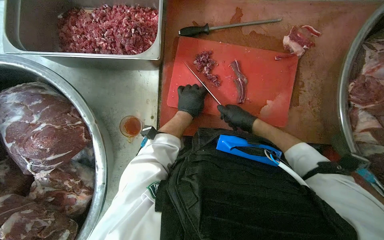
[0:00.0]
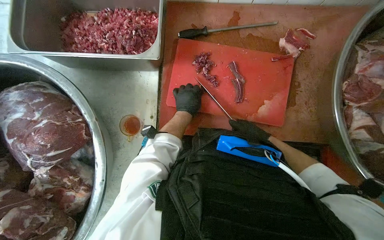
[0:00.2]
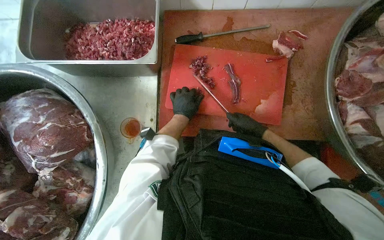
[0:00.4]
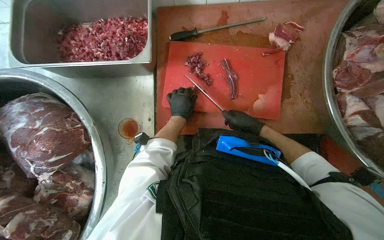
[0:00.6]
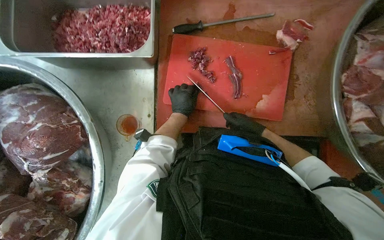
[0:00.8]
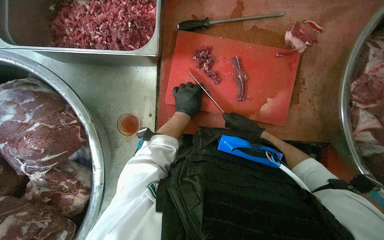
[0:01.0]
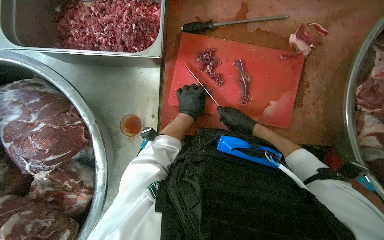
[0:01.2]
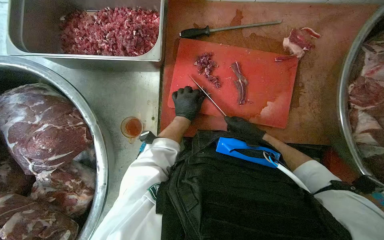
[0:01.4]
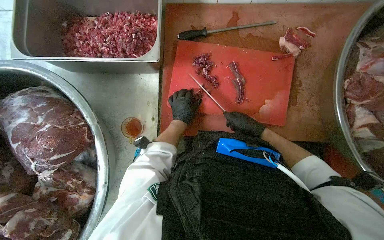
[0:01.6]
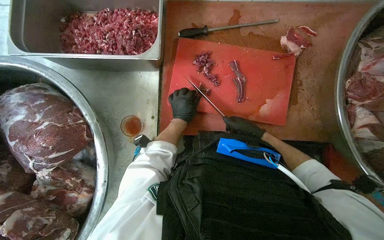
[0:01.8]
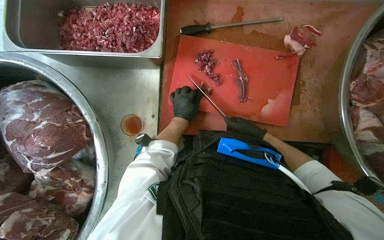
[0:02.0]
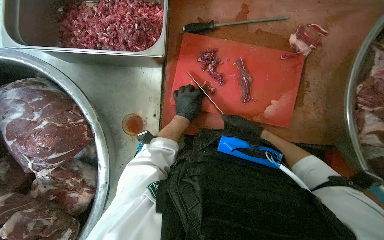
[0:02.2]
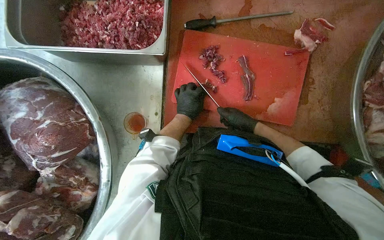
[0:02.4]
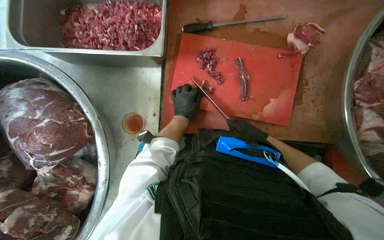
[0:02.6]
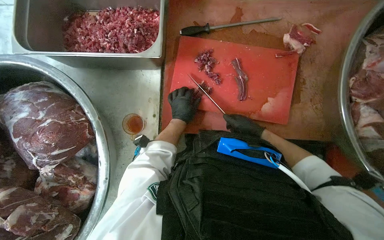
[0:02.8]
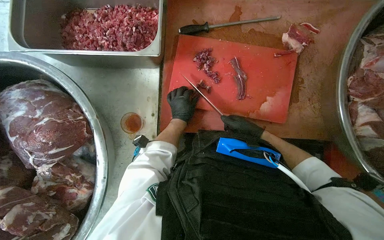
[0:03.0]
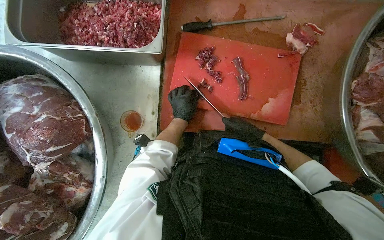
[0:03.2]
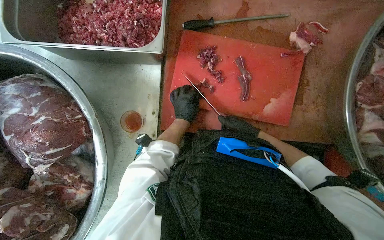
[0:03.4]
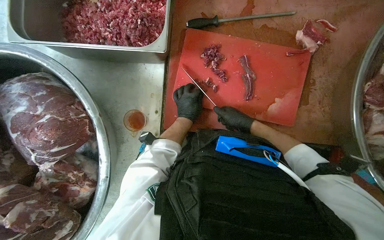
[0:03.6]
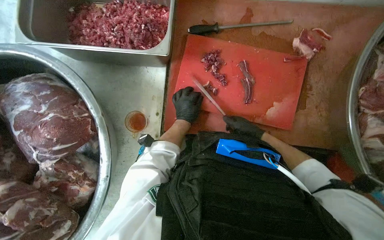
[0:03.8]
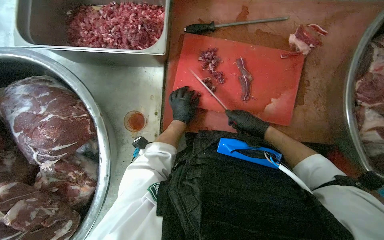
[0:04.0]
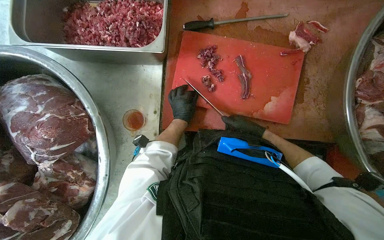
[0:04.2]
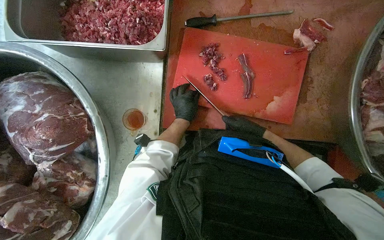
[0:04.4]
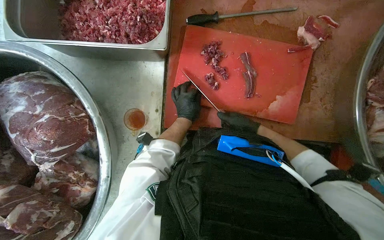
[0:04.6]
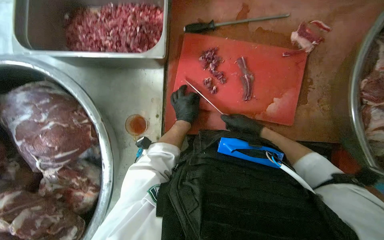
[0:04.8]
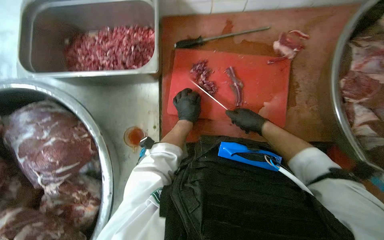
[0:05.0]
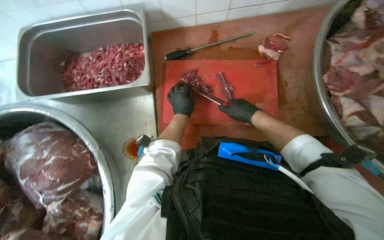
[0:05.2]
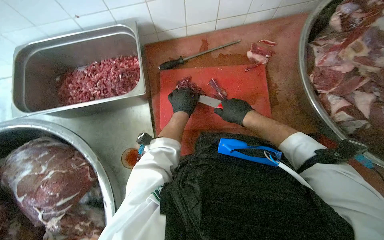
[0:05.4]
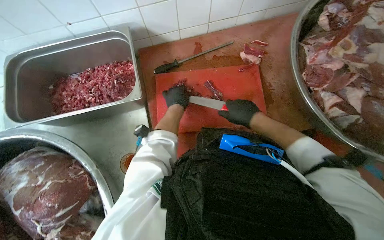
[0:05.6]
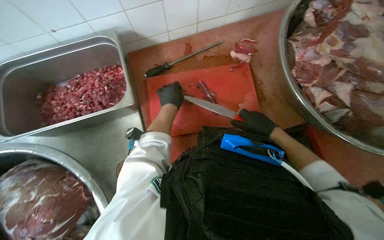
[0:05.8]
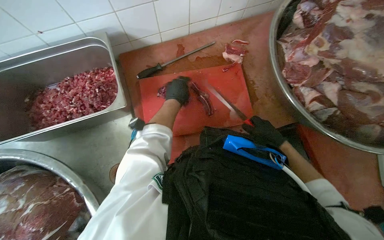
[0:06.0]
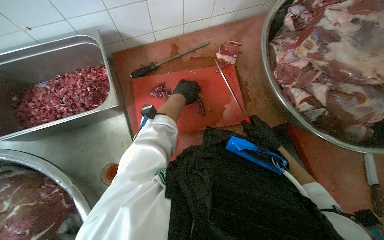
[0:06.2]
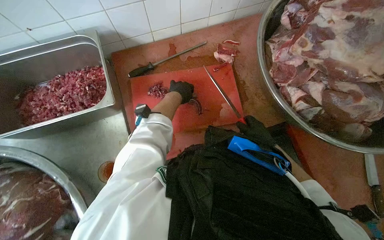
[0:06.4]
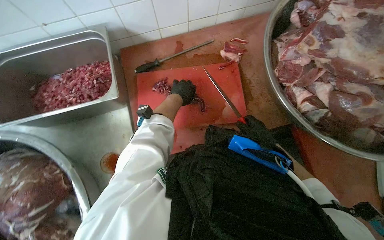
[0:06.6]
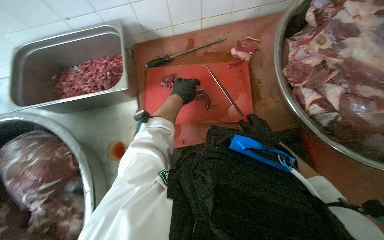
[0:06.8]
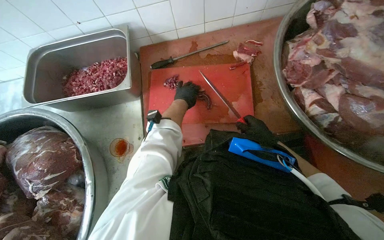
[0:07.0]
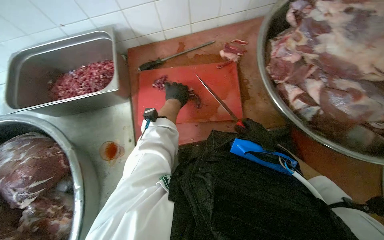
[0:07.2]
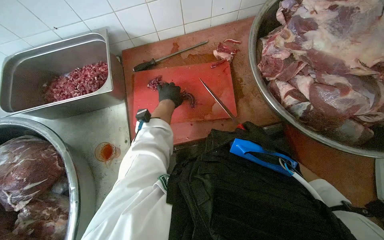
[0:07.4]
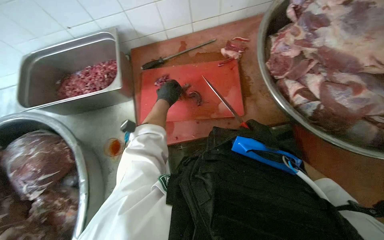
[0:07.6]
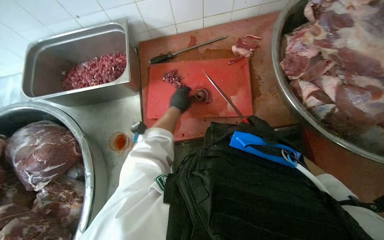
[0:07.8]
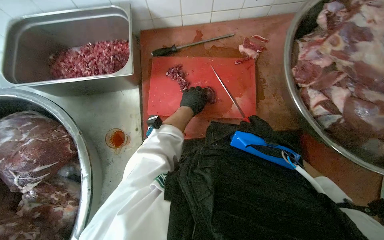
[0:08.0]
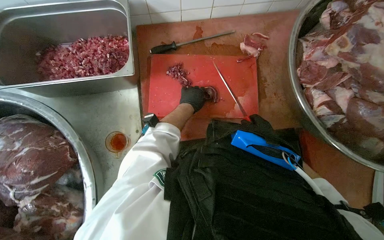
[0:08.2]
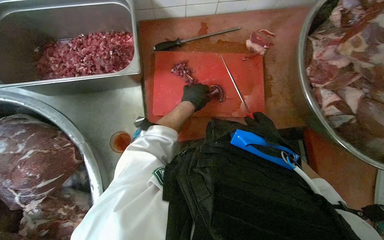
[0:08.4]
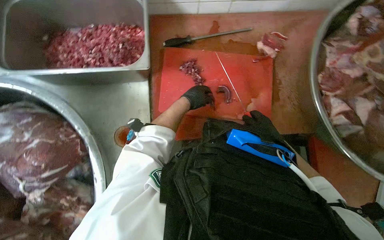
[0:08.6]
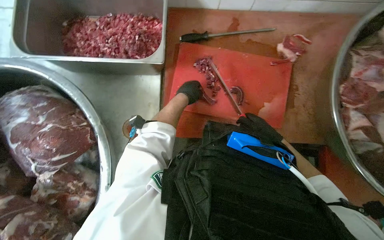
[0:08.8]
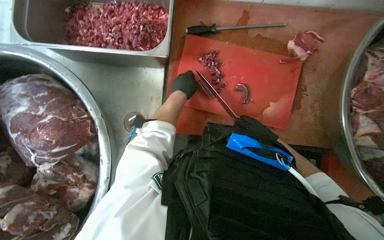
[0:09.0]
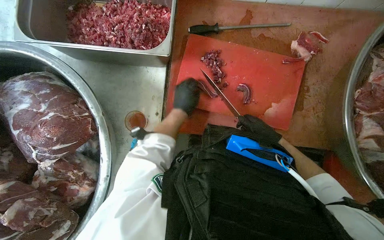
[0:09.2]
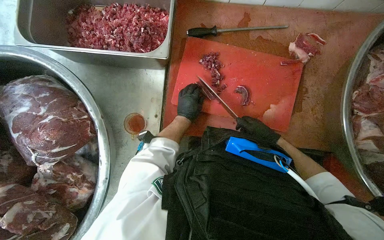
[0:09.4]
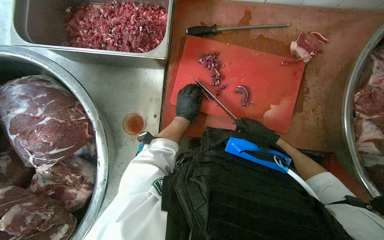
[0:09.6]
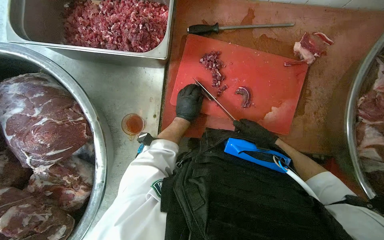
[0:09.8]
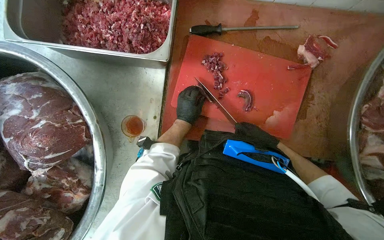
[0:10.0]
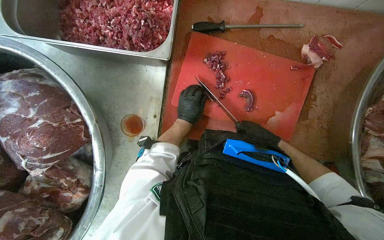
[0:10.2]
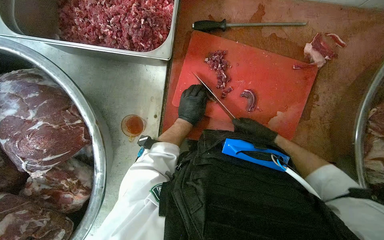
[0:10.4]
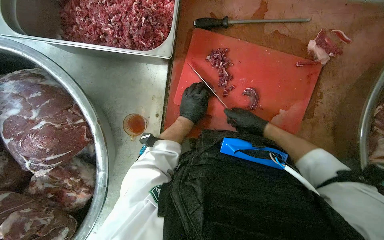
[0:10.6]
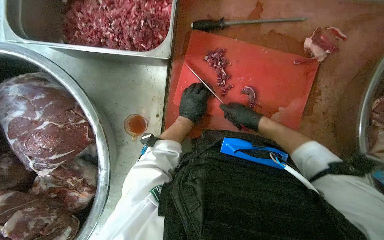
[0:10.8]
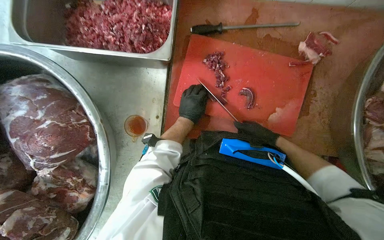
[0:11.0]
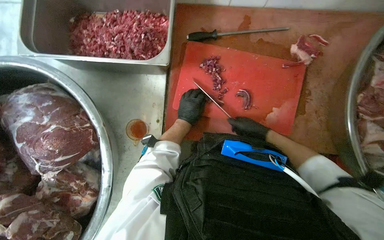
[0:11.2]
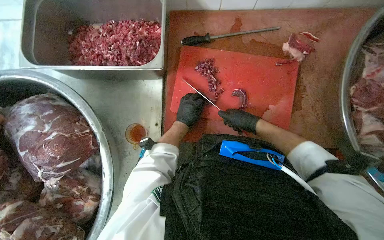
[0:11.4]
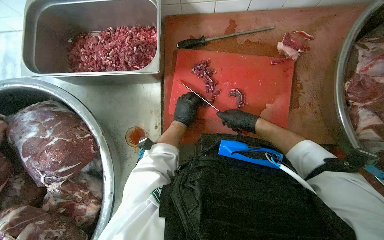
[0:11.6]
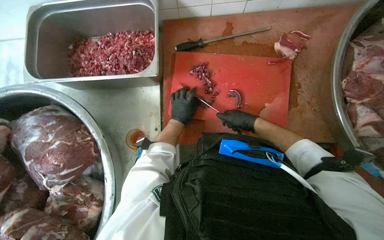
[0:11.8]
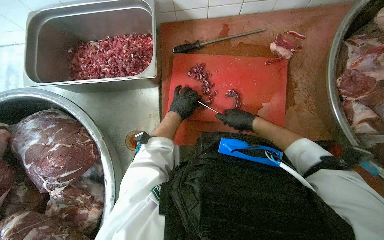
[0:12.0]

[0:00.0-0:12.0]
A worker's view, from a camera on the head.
Job: preparing food.
The whole recording: Cutting meat on board. The worker cuts large pieces of meat into smaller portions on a red cutting board.
0:00.0 to 0:04.4: The hands stay close to where they were, moving slightly.
0:04.4 to 0:06.0: The wearer looks roughly 10 degrees further upward. The left hand heads up the picture and nearer to the camera, covering about 25 cm. Meanwhile the right hand heads to the right, covering about 15 cm.
0:06.0 to 0:07.6: The right hand moves farther from the camera, about 10 cm.
0:07.6 to 0:09.0: The camera pitches downward, by some 10 degrees.
0:09.0 to 0:10.4: The hands stay close to where they were, moving slightly.

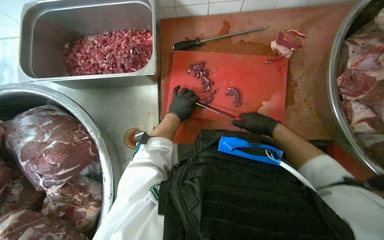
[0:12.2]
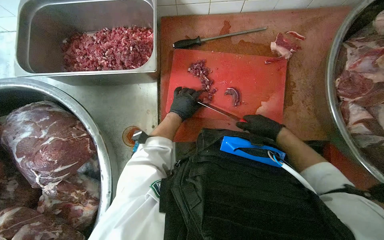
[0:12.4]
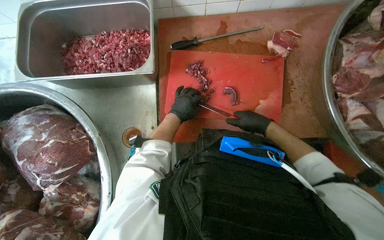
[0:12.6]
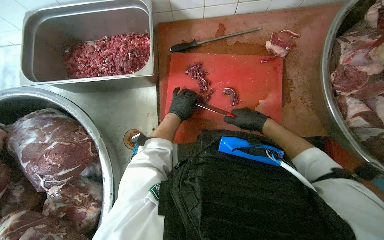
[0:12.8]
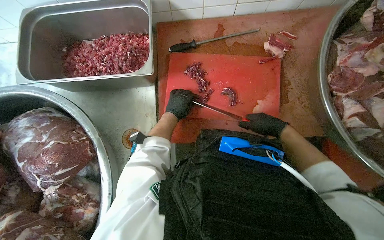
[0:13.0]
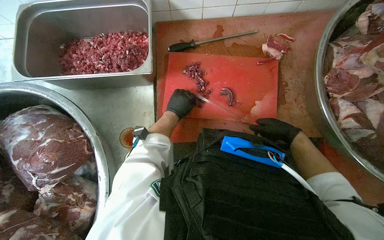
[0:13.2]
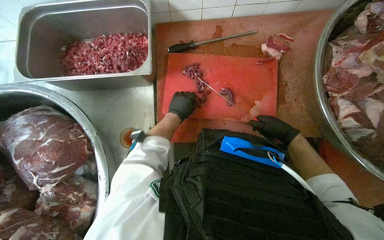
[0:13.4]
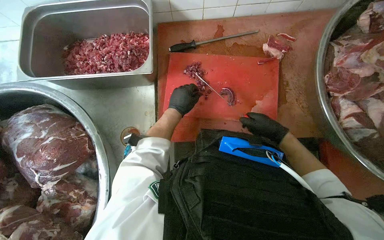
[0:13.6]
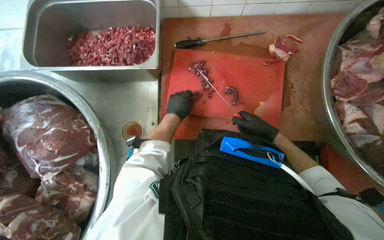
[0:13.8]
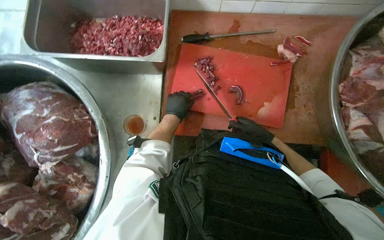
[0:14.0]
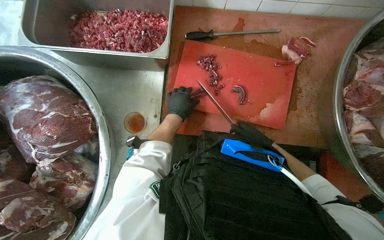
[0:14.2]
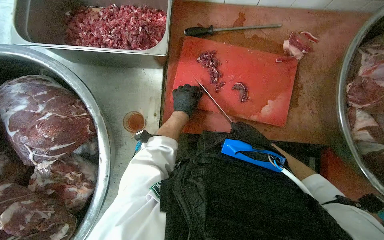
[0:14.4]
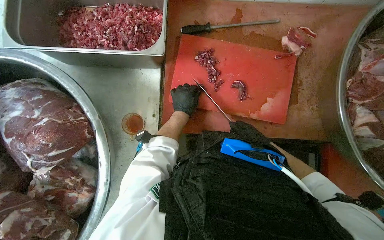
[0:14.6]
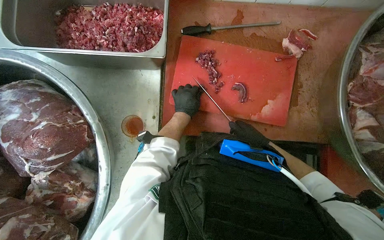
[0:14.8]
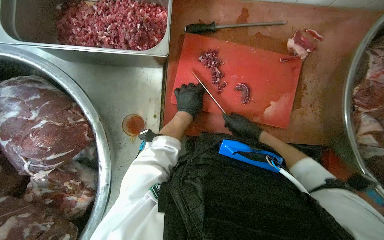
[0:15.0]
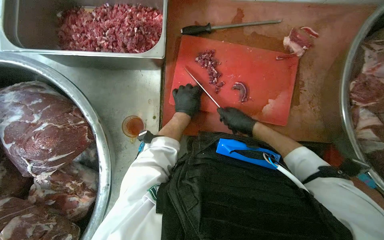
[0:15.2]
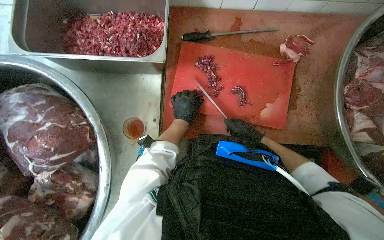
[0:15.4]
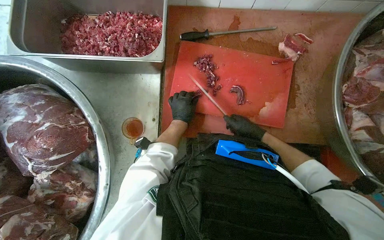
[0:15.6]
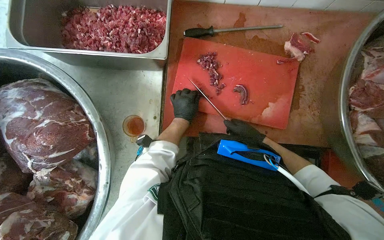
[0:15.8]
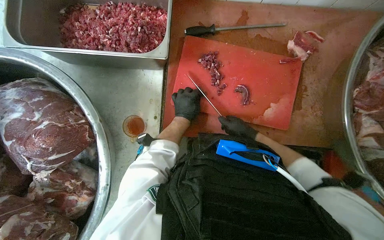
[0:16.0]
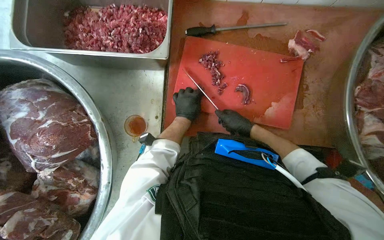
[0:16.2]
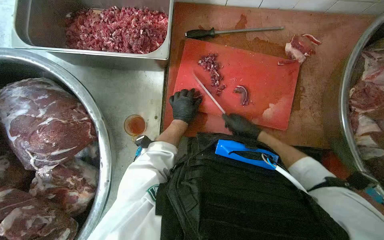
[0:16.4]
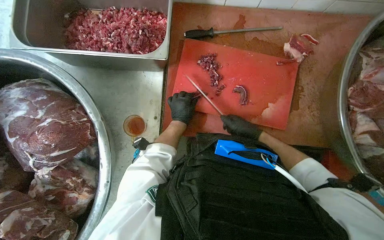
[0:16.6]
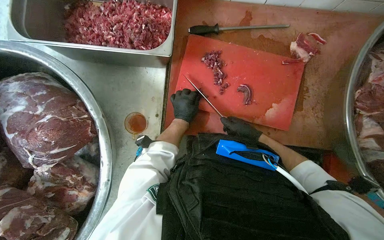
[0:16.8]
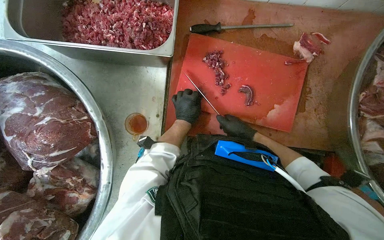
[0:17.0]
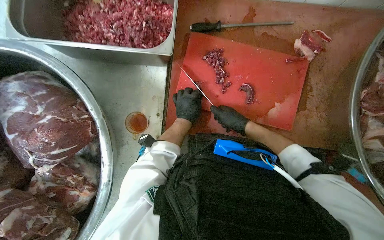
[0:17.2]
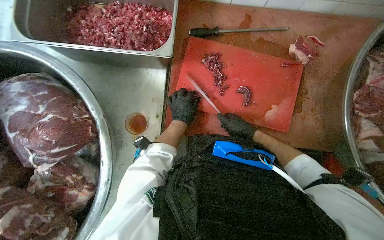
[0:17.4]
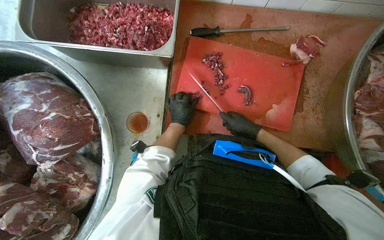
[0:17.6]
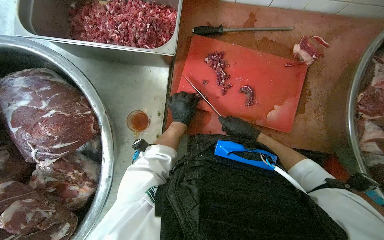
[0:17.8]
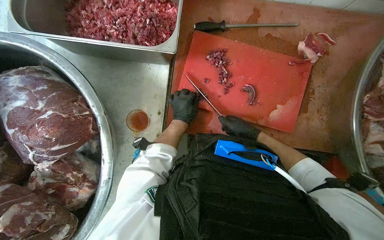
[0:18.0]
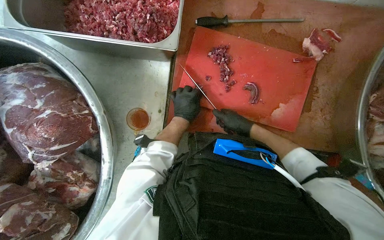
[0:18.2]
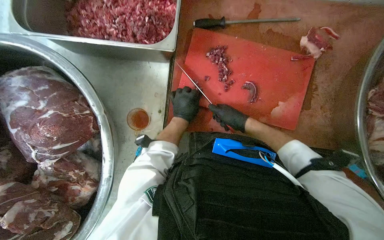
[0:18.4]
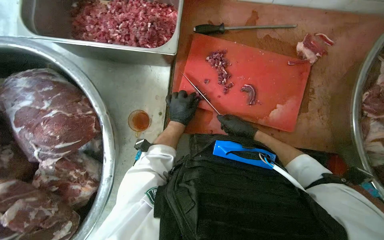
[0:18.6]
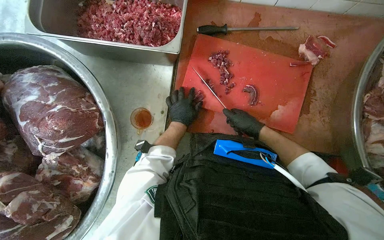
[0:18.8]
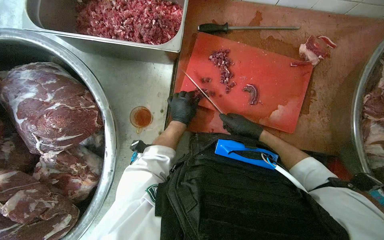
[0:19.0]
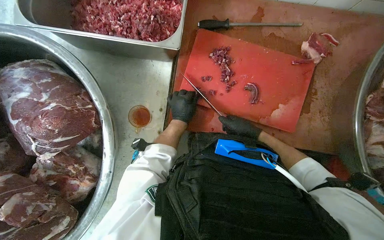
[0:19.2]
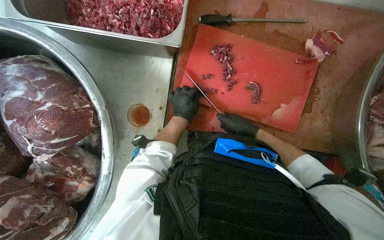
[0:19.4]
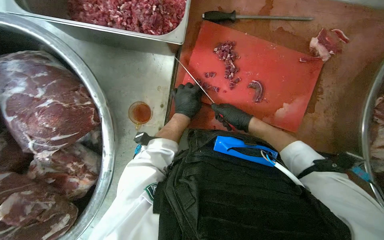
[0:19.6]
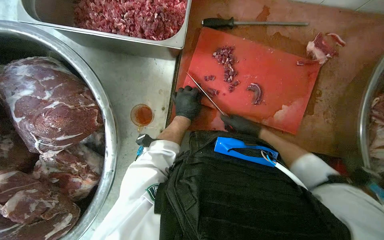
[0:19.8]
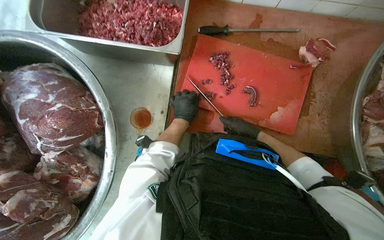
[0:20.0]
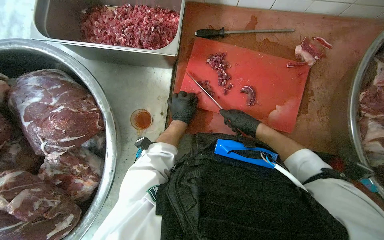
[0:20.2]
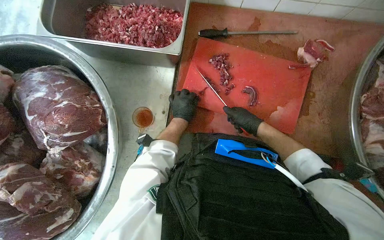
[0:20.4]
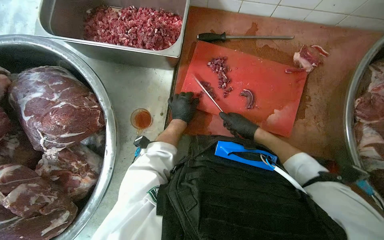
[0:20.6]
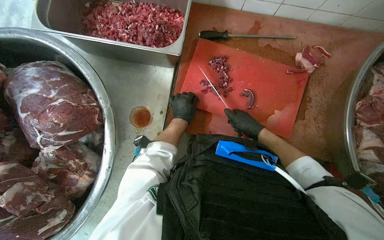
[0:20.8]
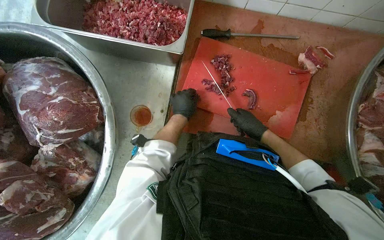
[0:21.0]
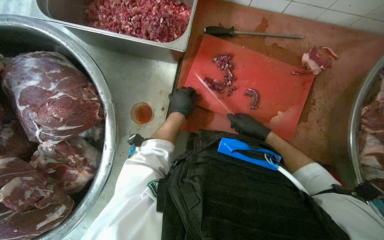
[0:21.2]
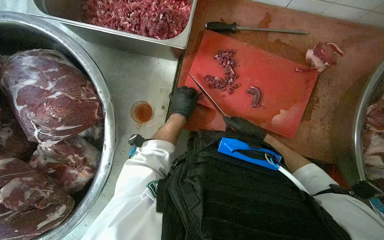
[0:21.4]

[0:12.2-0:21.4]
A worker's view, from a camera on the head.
Job: preparing food.
The whole recording: Cutting meat on board. The worker cuts large pieces of meat into smaller portions on a red cutting board.
0:12.2 to 0:13.8: The hands stay close to where they were, moving slightly.
0:15.2 to 0:21.4: The hands stay close to where they were, moving slightly.
